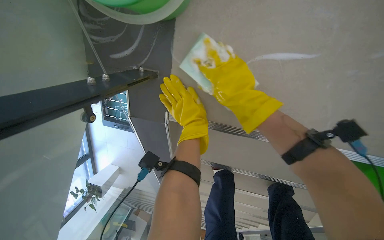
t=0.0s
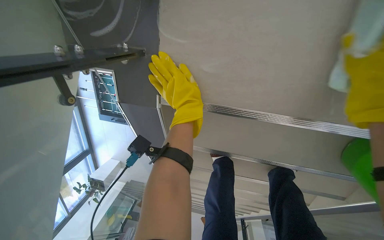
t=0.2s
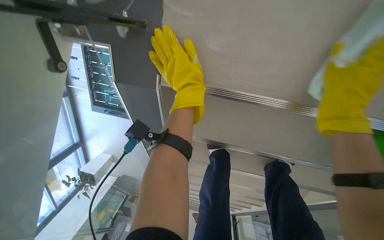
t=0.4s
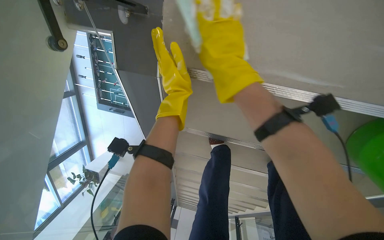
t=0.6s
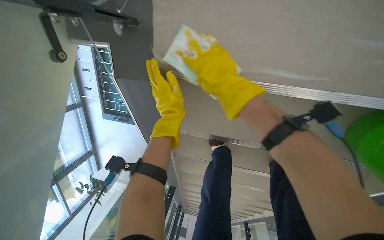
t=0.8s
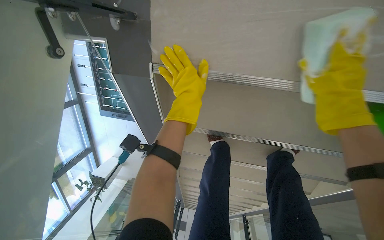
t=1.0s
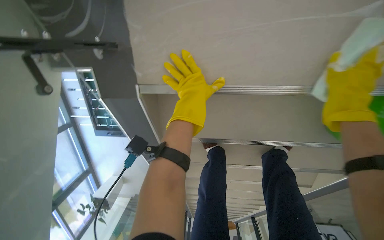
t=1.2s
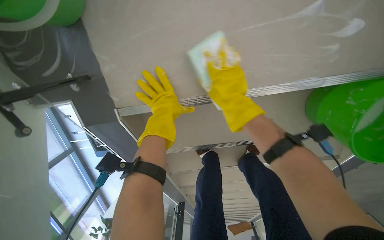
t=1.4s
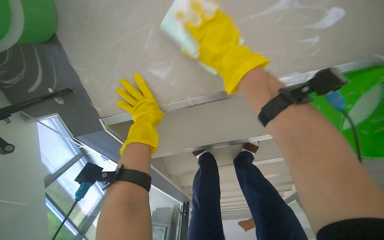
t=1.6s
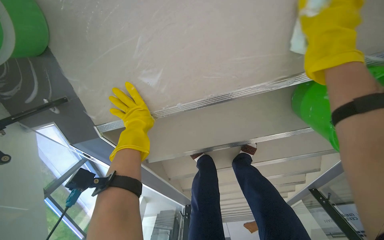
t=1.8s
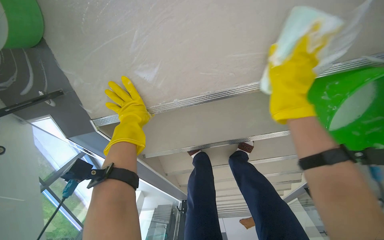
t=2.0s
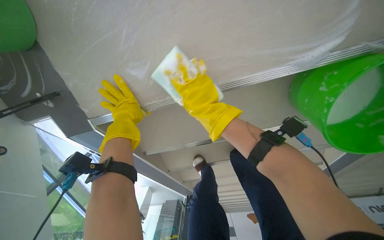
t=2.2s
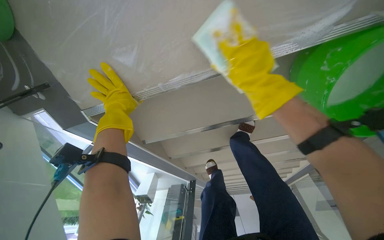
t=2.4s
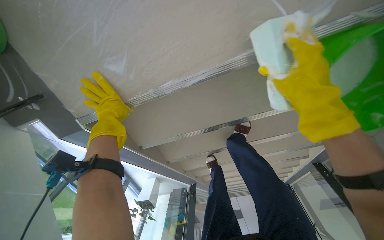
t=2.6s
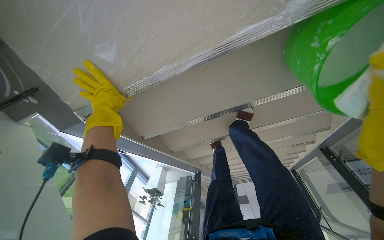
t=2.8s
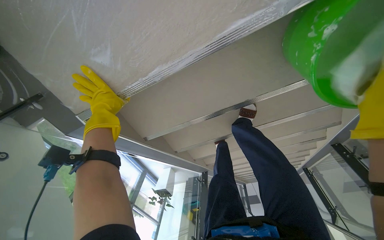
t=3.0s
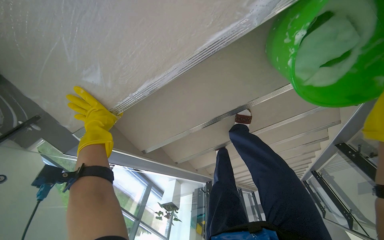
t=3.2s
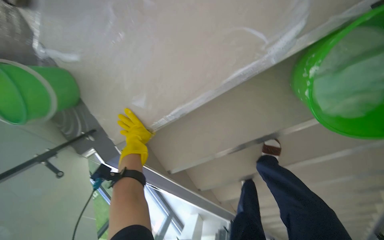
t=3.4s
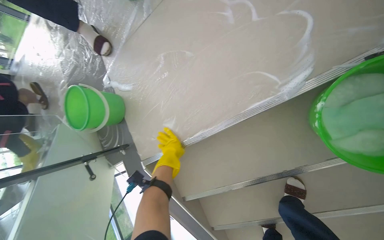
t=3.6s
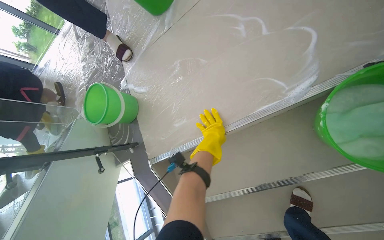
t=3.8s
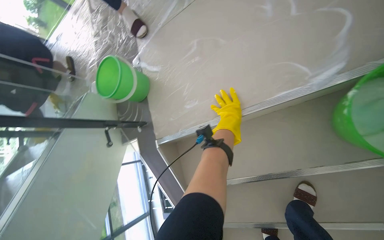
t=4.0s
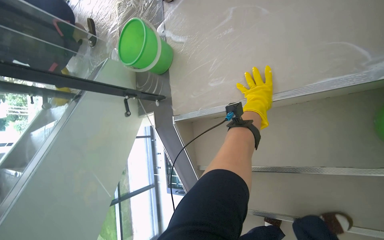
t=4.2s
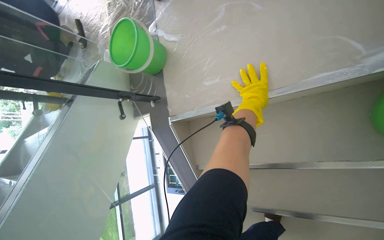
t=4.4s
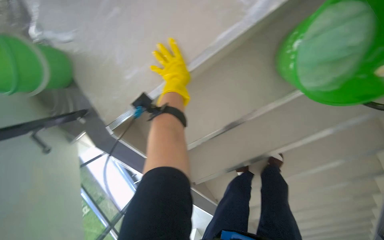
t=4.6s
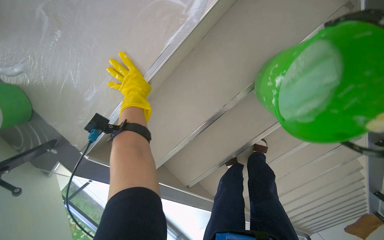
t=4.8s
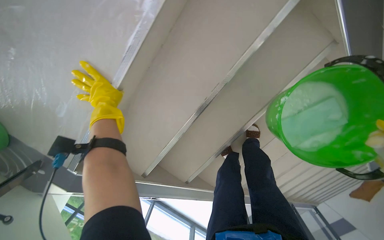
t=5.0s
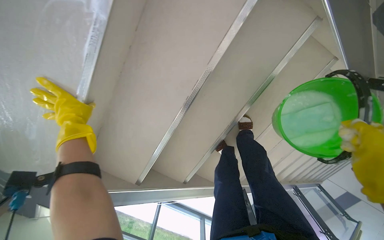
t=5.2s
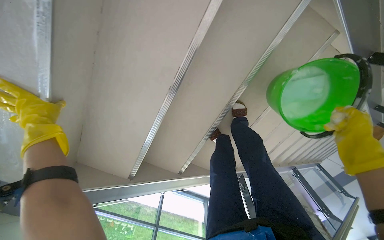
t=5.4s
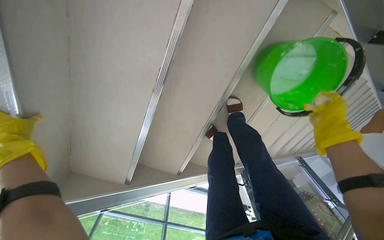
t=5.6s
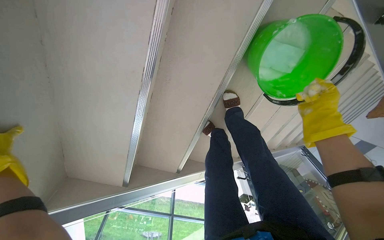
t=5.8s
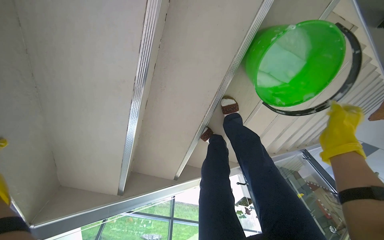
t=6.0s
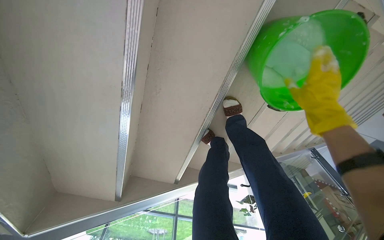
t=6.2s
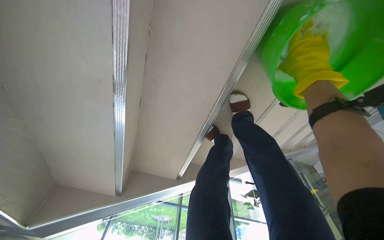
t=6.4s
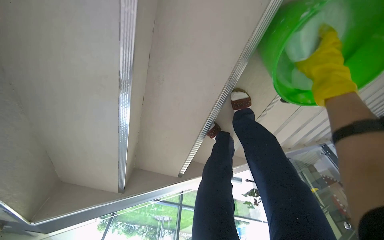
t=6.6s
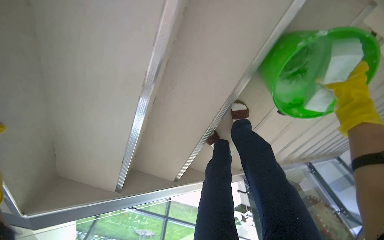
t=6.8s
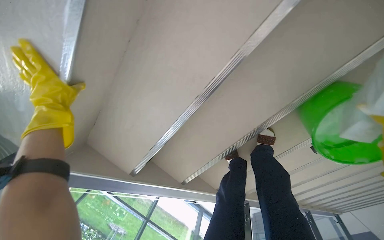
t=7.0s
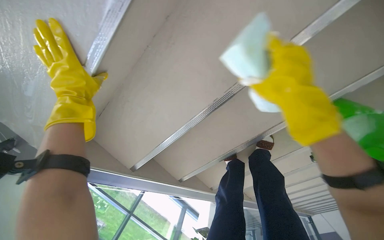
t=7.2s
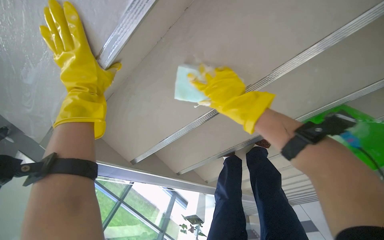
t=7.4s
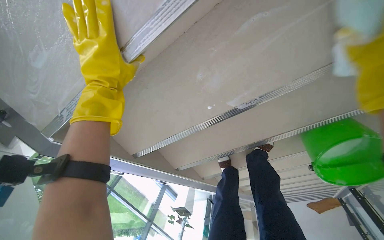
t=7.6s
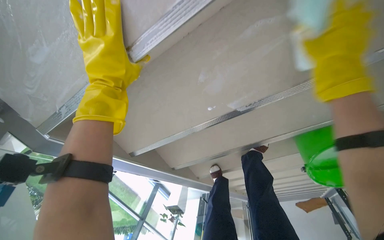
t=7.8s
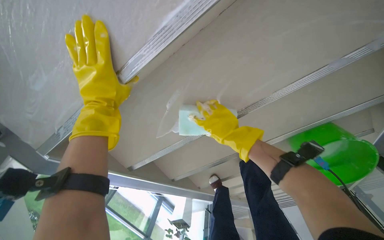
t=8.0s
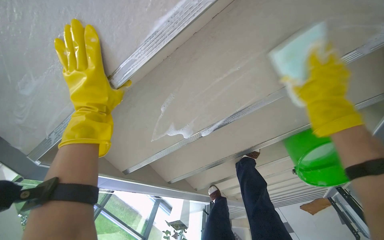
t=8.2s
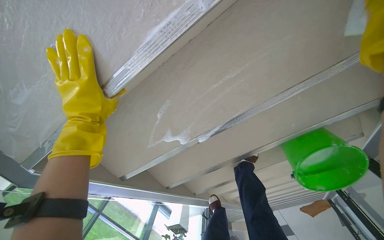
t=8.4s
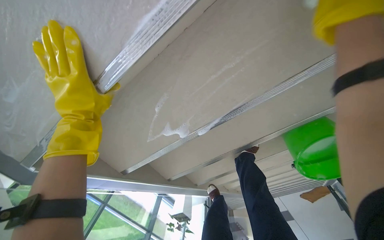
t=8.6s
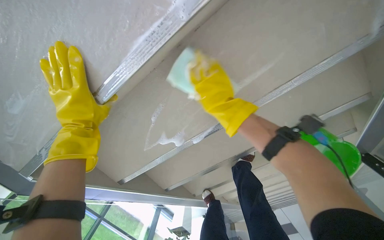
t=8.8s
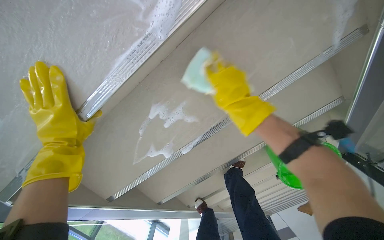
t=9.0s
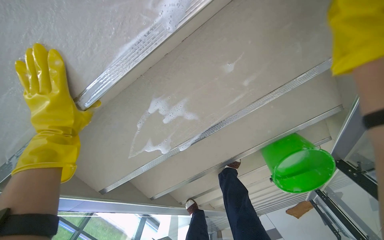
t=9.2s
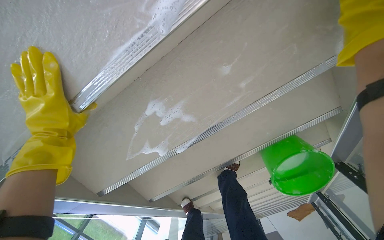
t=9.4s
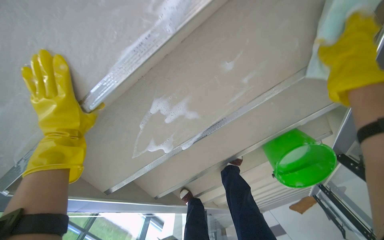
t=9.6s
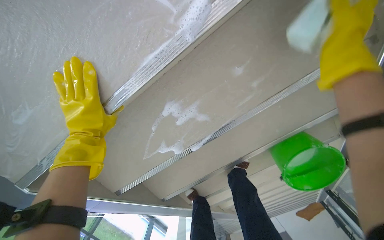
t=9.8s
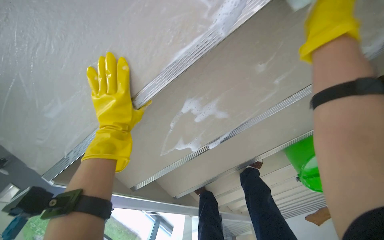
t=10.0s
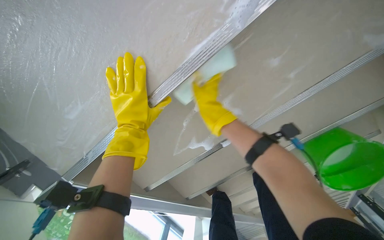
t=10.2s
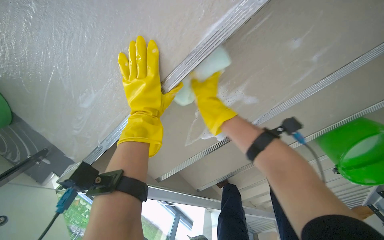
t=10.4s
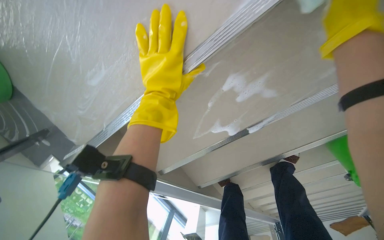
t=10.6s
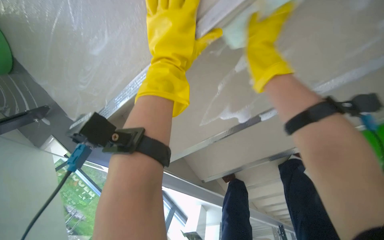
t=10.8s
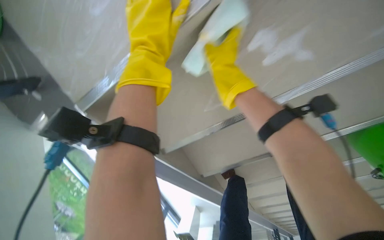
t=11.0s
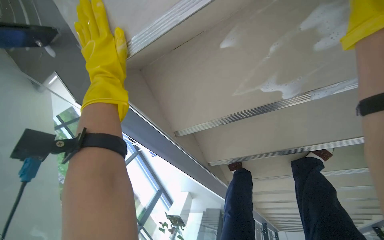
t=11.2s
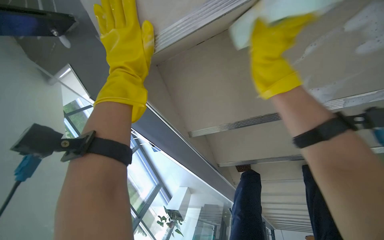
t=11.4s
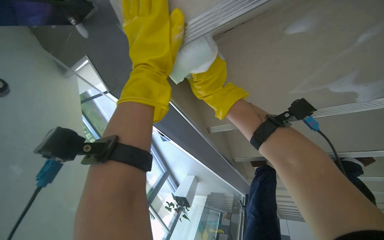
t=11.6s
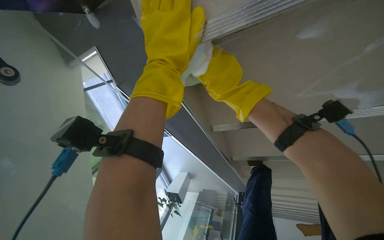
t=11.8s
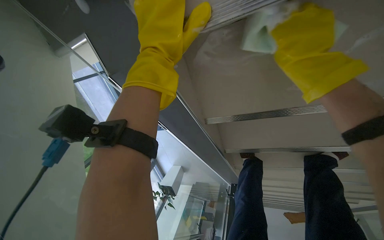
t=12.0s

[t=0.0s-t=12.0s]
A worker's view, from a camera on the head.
Job: wiping surfaces.
The whole recording: Scrubbing underside of stairs. The worker scrubs the underside of the stairs with a sponge and cleaning solution.
t=0.0s to t=1.6s: The right hand heads nearer to the camera, covering about 10 cm, and reaches roughly 30 cm to the right, then returns.
t=3.0s to t=4.4s: The head turns to the left by roughly 35 degrees. The view tips upward by roughly 25 degrees.
t=4.4s to t=6.0s: The camera travels some 60 cm. The head rotates approximately 65 degrees to the right. The view tilts approximately 20 degrees downward.
t=6.0s to t=7.6s: The scene rotates clockwise by about 35 degrees.
t=7.6s to t=9.0s: The right hand reaches approximately 20 cm to the right, then returns.
t=10.4s to t=12.0s: The camera travels roughly 40 cm. The view tilts approximately 15 degrees downward.

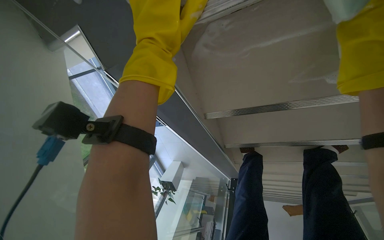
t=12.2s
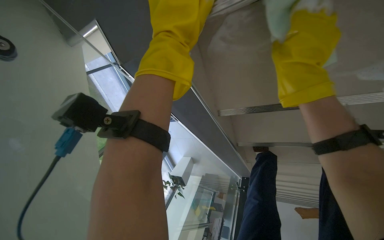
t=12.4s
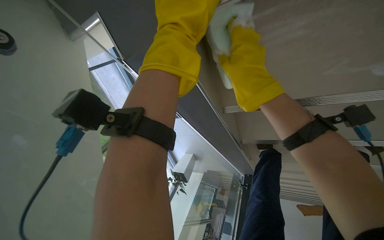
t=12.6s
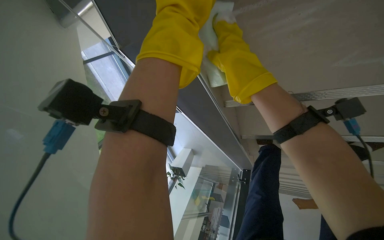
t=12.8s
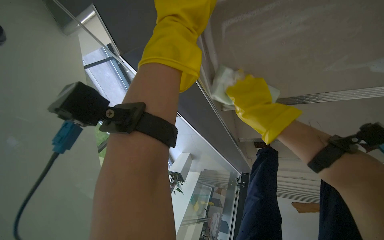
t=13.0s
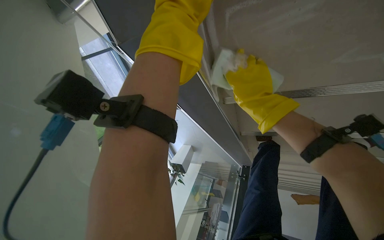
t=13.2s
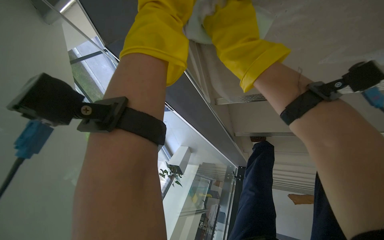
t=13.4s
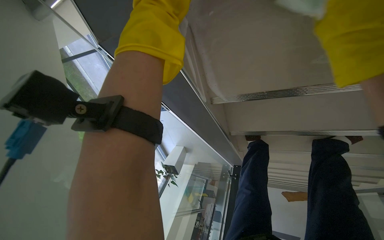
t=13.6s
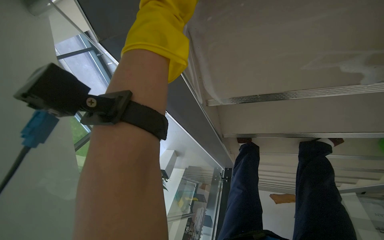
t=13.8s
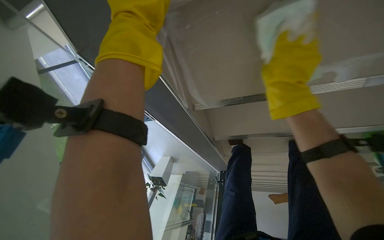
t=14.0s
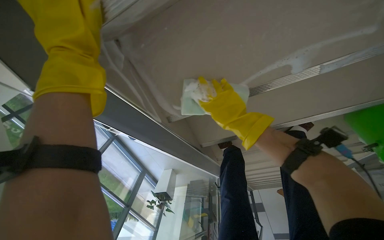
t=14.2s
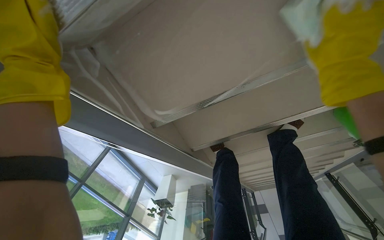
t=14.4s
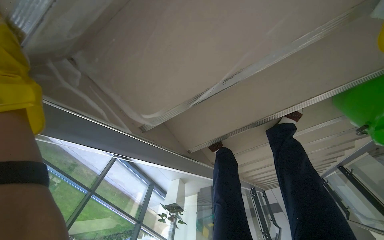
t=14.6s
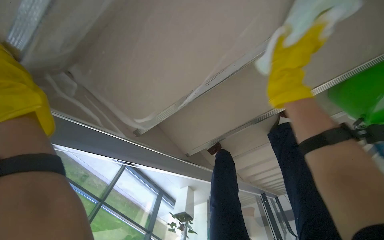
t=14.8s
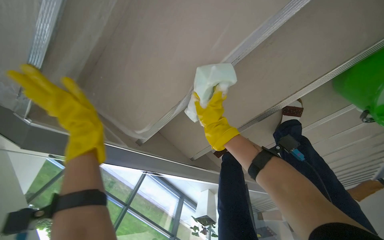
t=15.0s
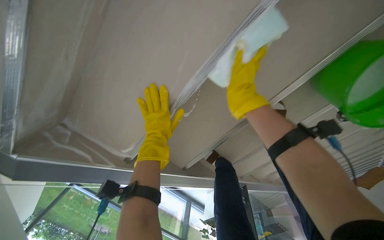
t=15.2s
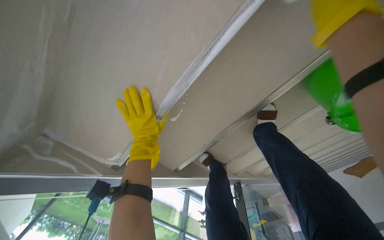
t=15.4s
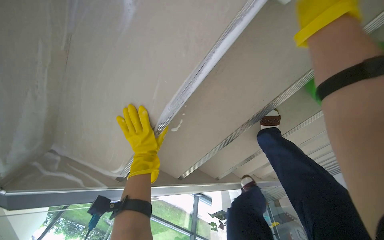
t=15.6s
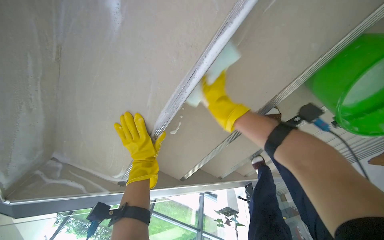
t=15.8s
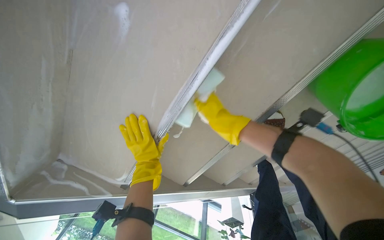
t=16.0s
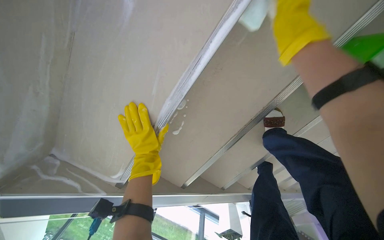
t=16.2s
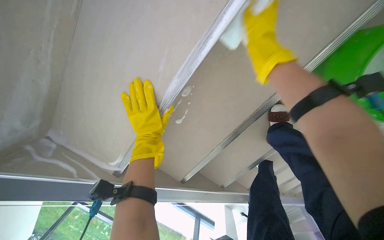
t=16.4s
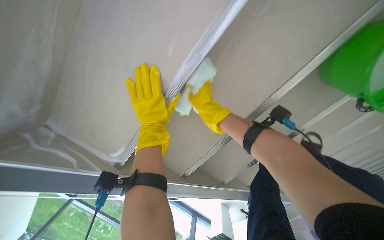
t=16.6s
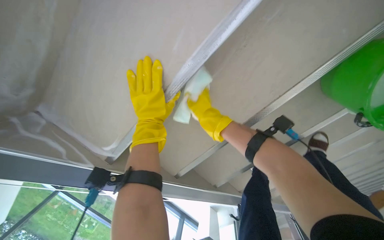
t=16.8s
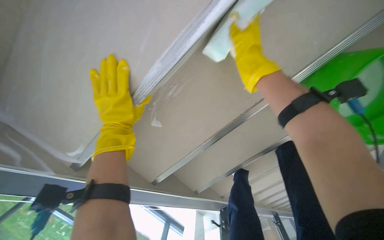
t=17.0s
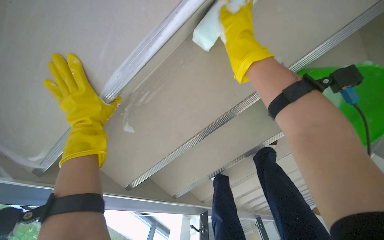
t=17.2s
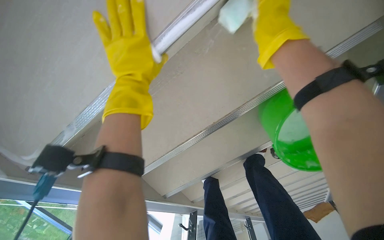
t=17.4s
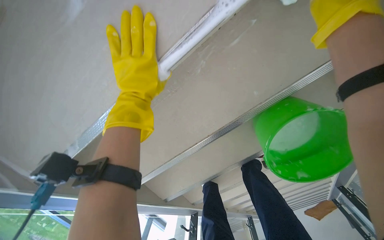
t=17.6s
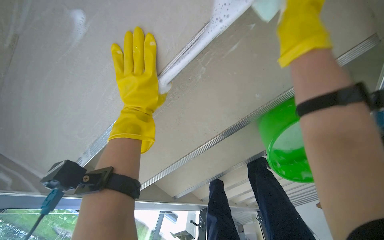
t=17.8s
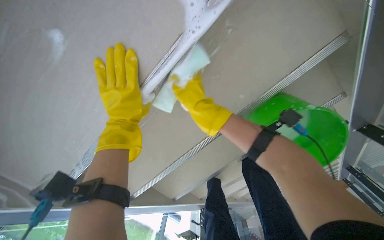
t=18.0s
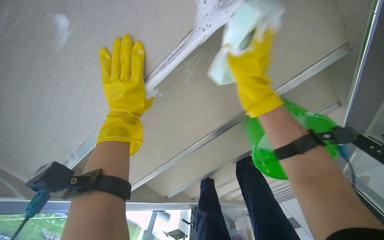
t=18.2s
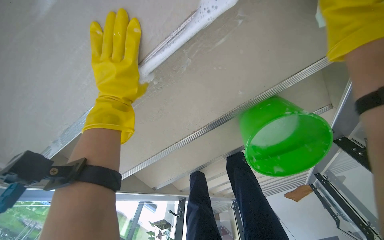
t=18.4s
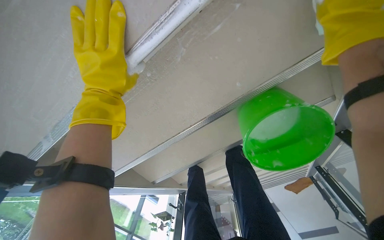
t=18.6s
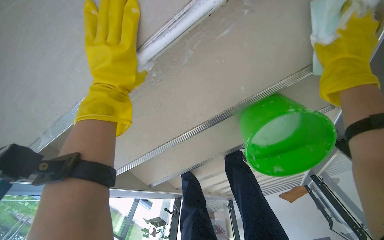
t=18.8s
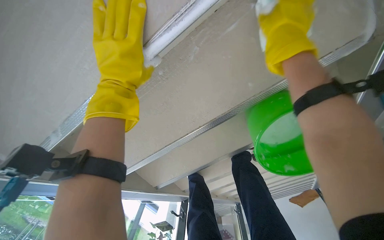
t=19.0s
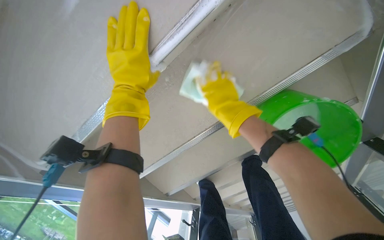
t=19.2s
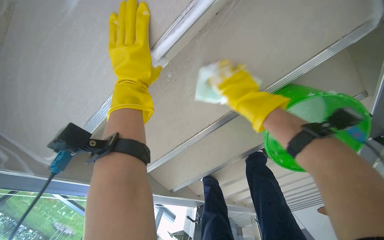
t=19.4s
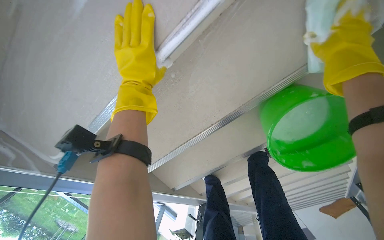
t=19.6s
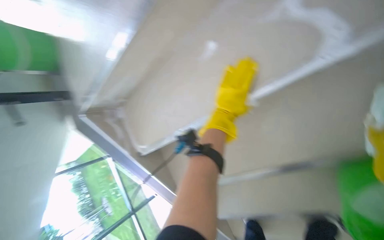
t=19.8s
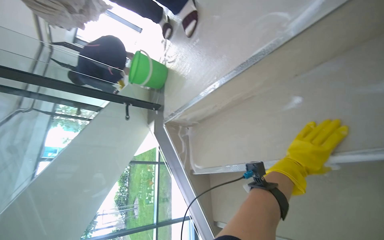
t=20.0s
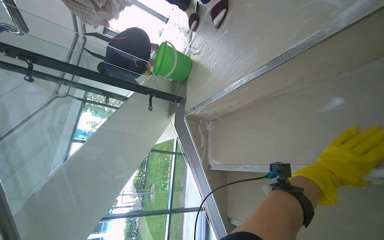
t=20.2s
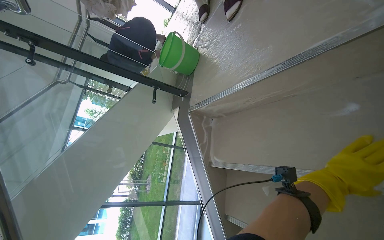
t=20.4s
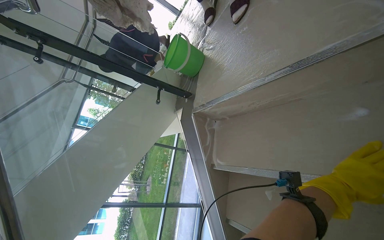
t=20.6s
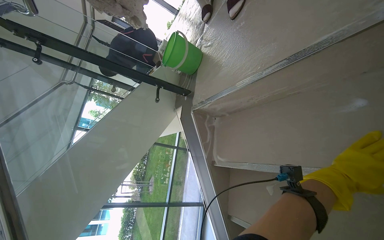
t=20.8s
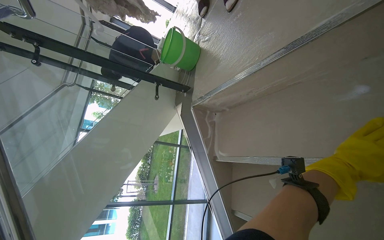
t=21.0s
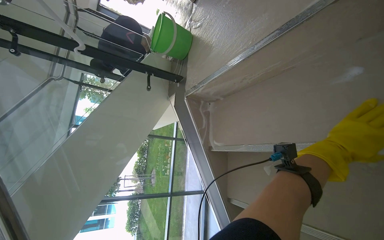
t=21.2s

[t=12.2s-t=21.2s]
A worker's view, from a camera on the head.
Job: wiping surfaces.
The whole recording: Scrubbing underside of stairs. The worker scrubs the underside of the stairs with a sponge and cleaning solution.
t=13.8s to t=15.2s: The camera travels to the right, approximately 50 cm. The camera pitches upward, by roughly 15 degrees. The scene rotates counterclockwise by about 35 degrees.
t=15.2s to t=16.6s: The right hand goes nearer and farther, roughly 15 cm each way, reversing 3 times.
t=16.6s to t=18.2s: The left hand heads nearer to the camera, covering about 10 cm.
t=18.2s to t=19.8s: The head turns to the left by about 30 degrees.
t=19.8s to t=21.2s: The wearer's head swings roughly 35 degrees to the left.
